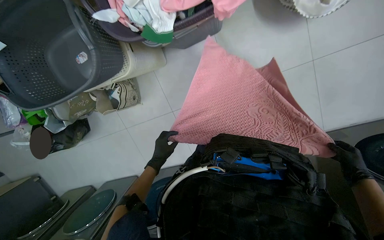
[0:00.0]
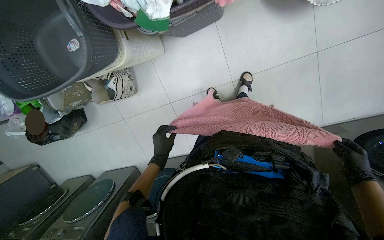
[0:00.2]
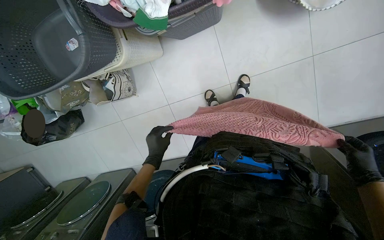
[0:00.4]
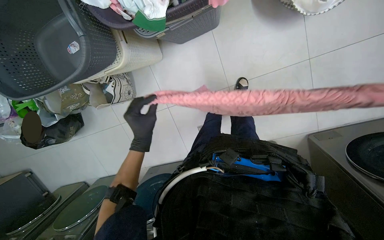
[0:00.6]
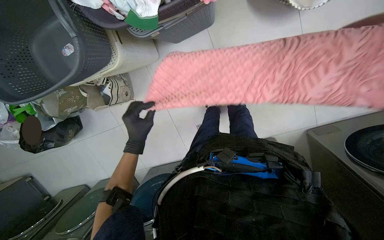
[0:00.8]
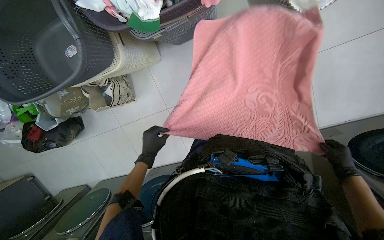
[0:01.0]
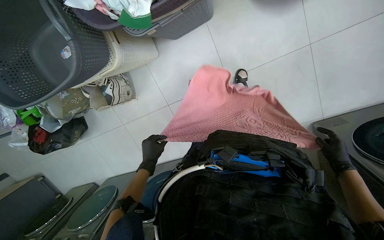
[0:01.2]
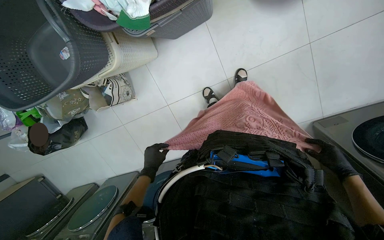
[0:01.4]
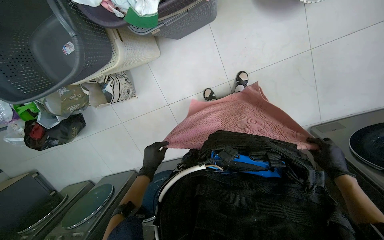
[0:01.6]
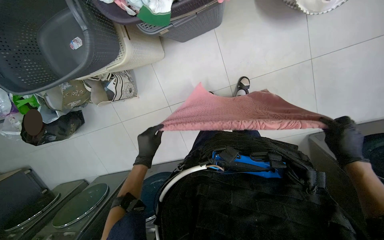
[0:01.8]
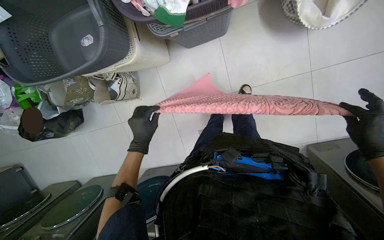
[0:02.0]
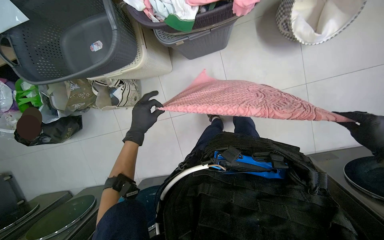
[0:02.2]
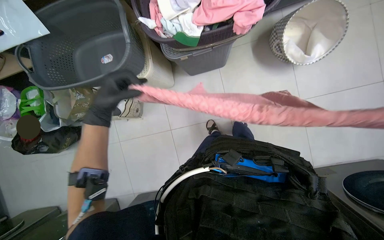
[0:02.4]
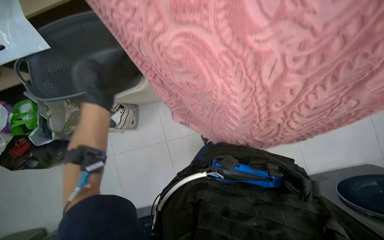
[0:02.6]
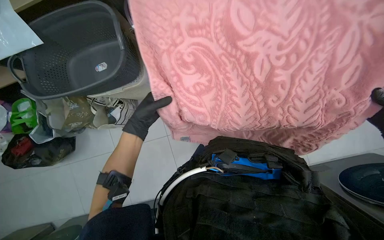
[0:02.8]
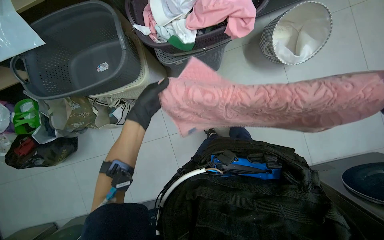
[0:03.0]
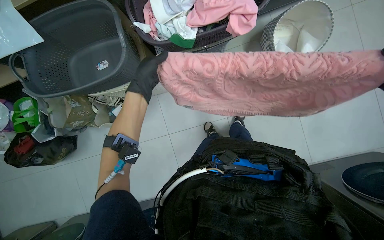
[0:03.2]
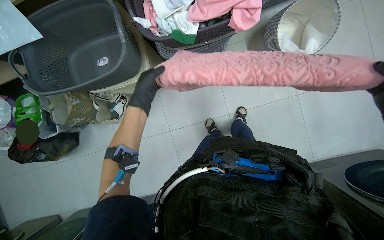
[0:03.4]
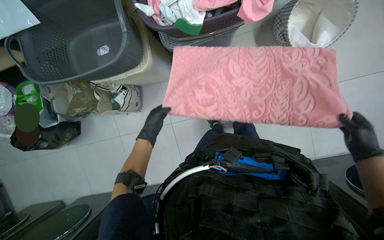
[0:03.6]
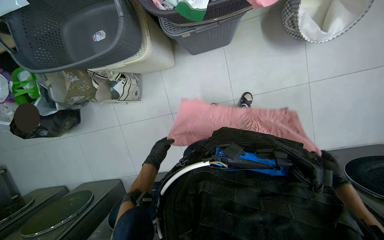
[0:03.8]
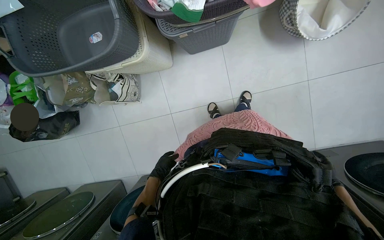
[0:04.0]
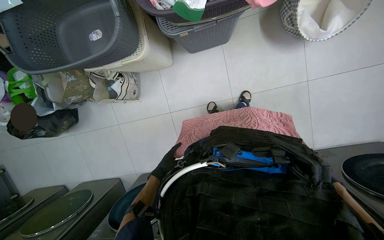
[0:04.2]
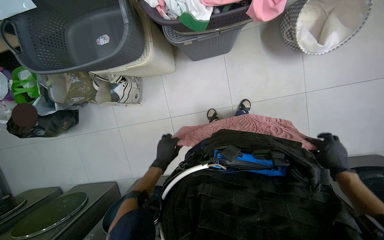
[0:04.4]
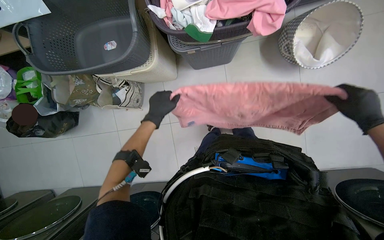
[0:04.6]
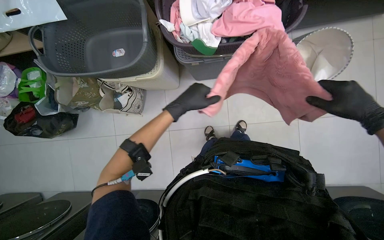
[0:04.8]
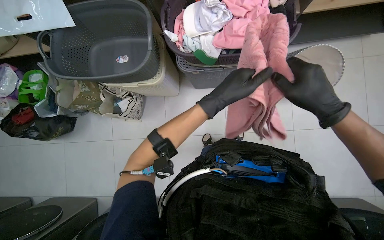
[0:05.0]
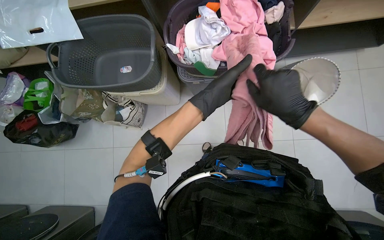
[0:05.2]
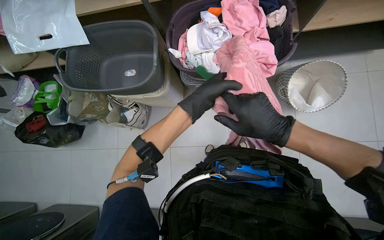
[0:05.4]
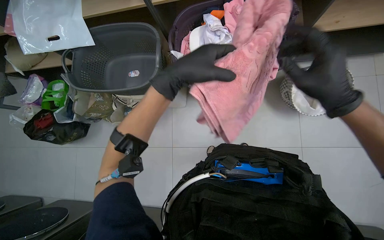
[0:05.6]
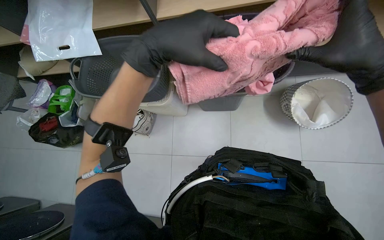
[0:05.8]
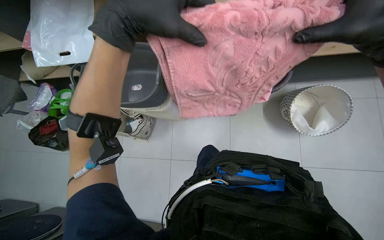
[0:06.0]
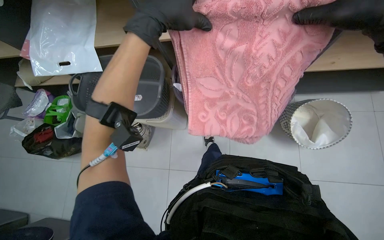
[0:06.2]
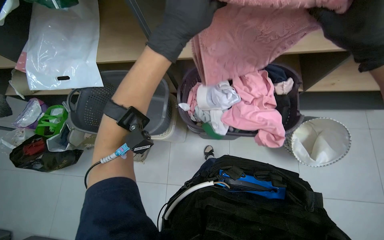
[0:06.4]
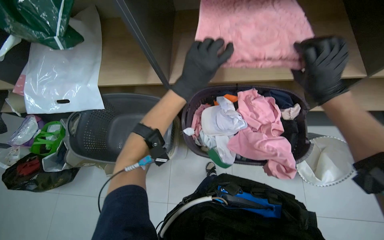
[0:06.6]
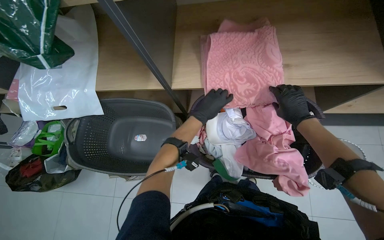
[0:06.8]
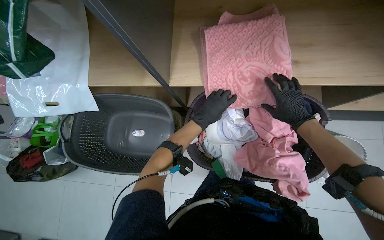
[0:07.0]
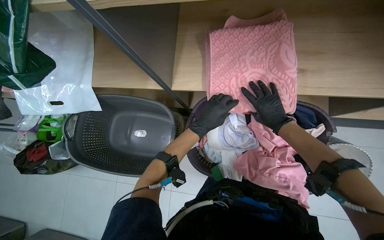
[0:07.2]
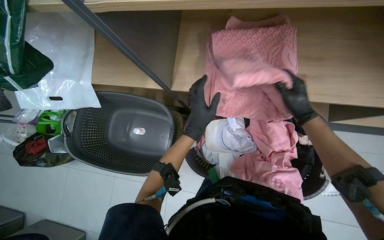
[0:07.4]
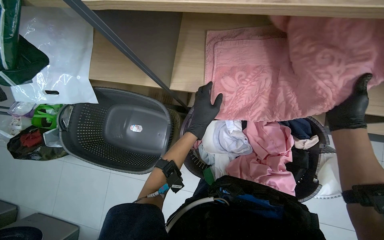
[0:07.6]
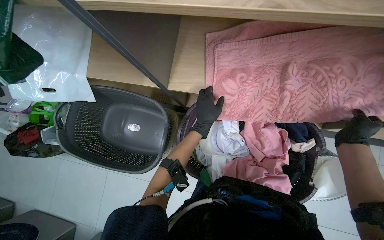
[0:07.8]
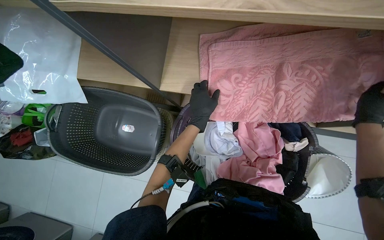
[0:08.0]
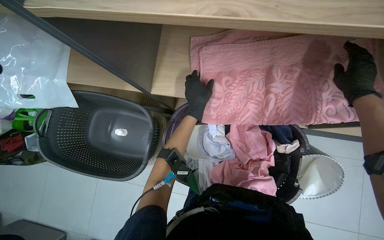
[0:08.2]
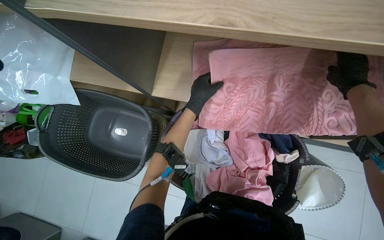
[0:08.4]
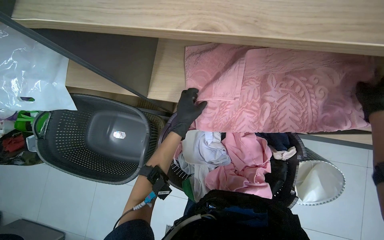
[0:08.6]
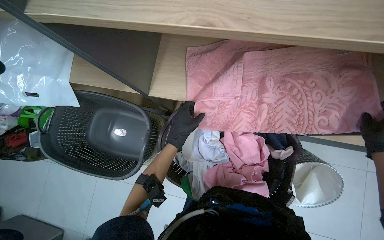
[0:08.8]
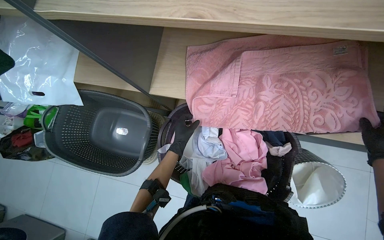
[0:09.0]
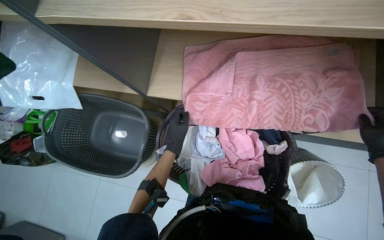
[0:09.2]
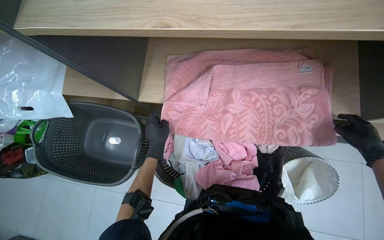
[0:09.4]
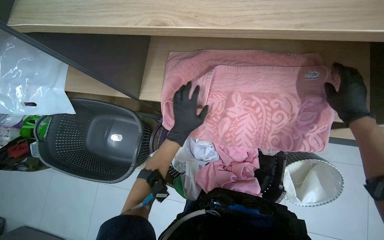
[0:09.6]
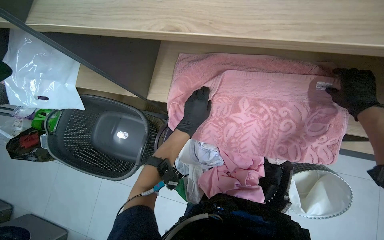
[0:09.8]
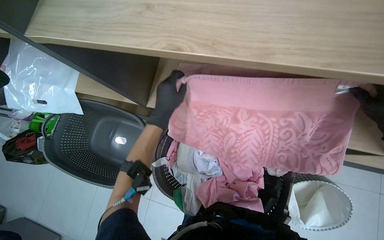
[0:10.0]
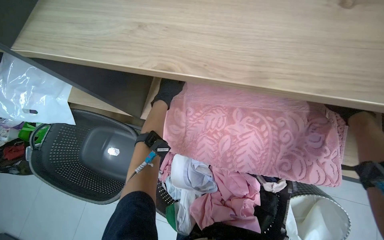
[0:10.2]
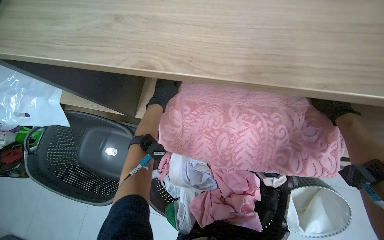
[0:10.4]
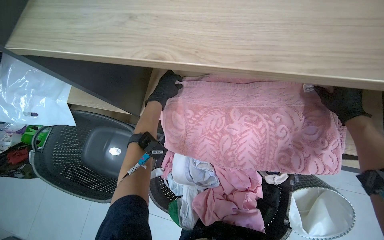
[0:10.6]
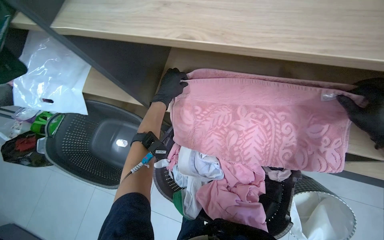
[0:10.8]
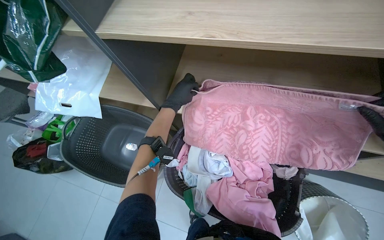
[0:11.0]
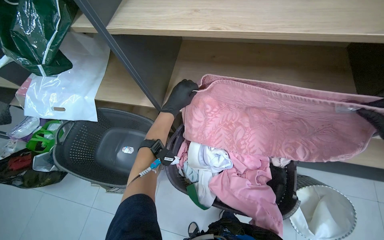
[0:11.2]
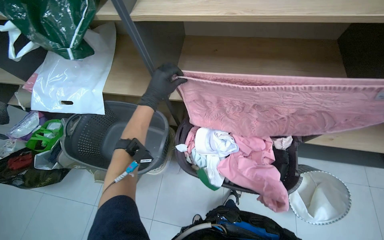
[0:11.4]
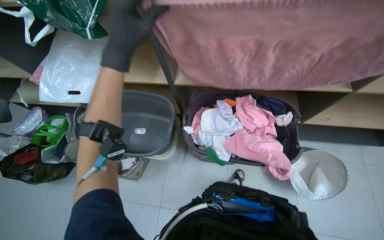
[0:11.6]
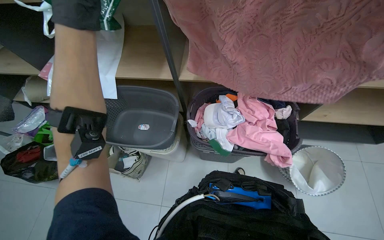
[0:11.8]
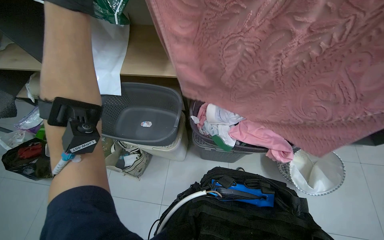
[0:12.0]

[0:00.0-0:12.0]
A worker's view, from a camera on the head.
Job: managing laundry.
The whole recording: Folding and organizing laundry. The worker folds and organizes various clothes, placing them into baskets, on shelves, and into bags.
0:00.0 to 0:01.6: The left hand travels nearer to the camera and back again, some 10 cm each way.
0:01.6 to 0:03.0: The view tilts roughly 20 degrees upward.
0:04.4 to 0:06.0: The view tilts approximately 20 degrees upward. The left hand travels up the picture and nearer to the camera by about 60 cm.
0:06.0 to 0:07.6: The left hand shifts about 35 cm farther from the camera.
0:09.0 to 0:10.4: The left hand travels up the picture by about 25 cm.
0:10.4 to 0:12.0: The camera travels roughly 50 cm.

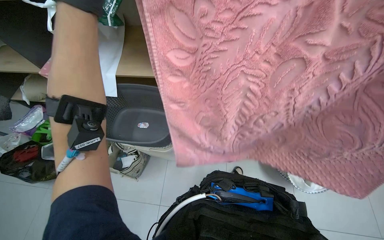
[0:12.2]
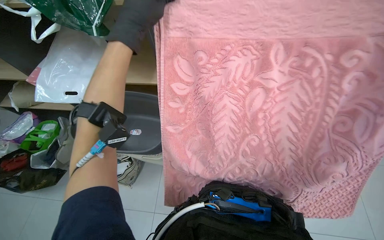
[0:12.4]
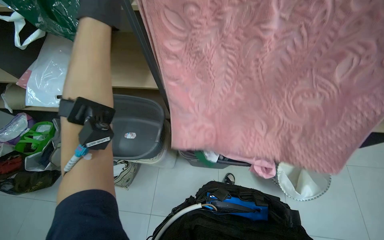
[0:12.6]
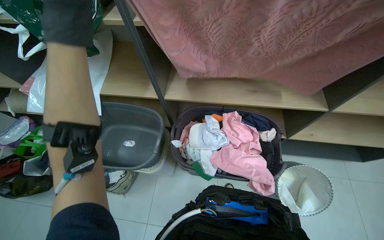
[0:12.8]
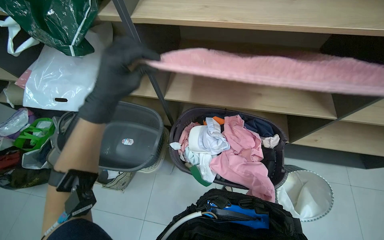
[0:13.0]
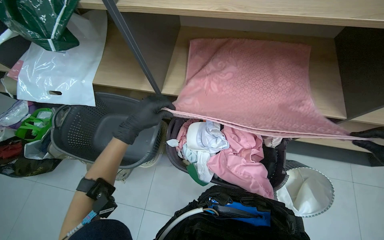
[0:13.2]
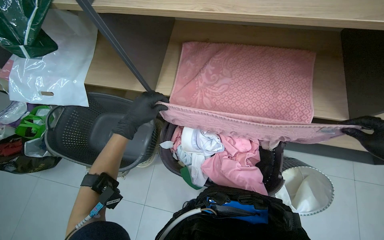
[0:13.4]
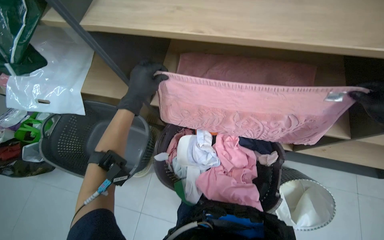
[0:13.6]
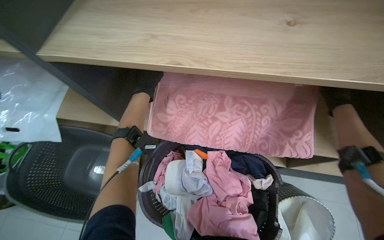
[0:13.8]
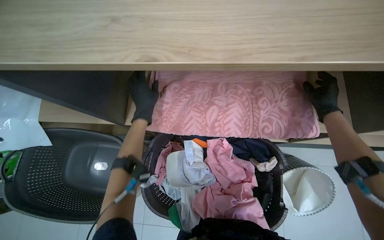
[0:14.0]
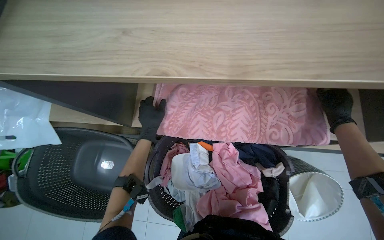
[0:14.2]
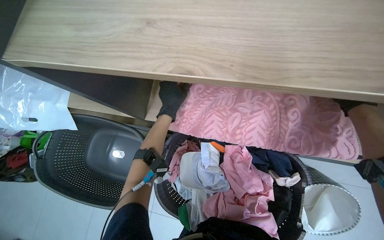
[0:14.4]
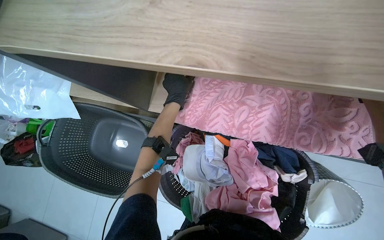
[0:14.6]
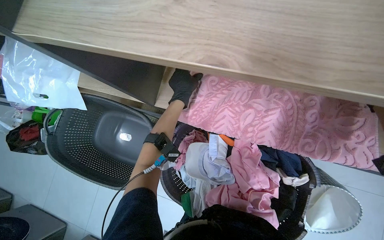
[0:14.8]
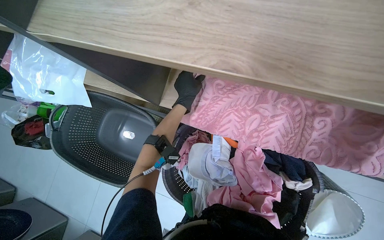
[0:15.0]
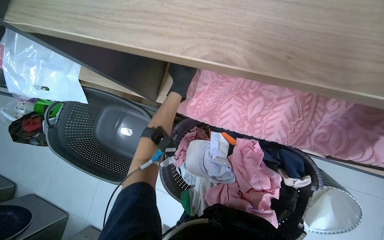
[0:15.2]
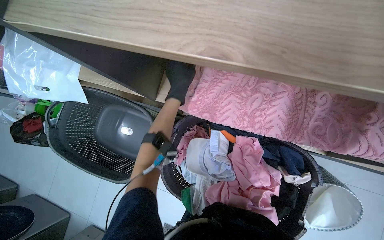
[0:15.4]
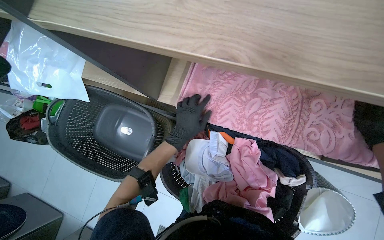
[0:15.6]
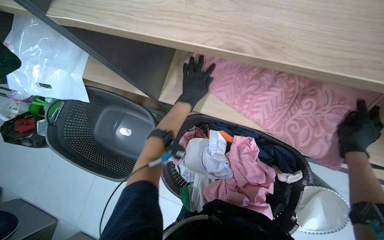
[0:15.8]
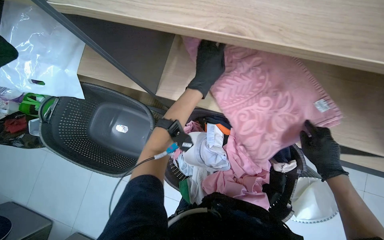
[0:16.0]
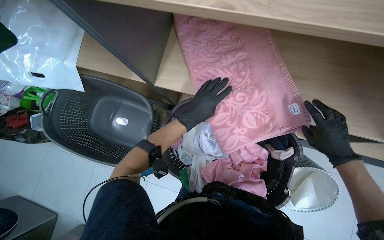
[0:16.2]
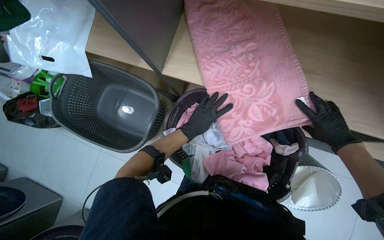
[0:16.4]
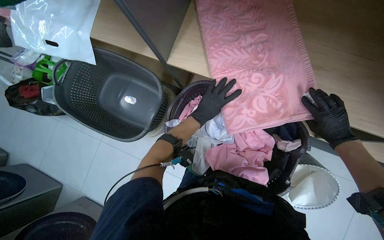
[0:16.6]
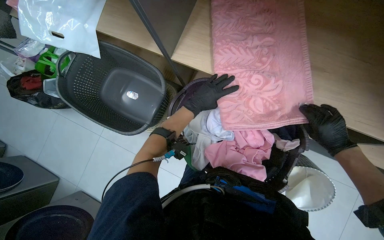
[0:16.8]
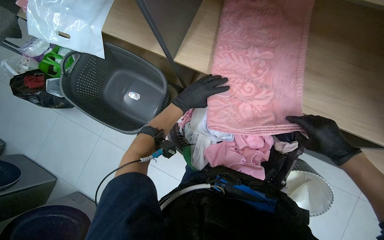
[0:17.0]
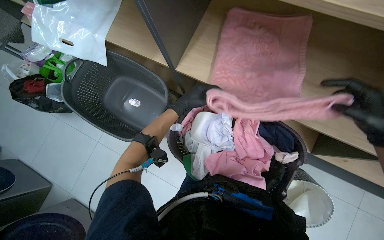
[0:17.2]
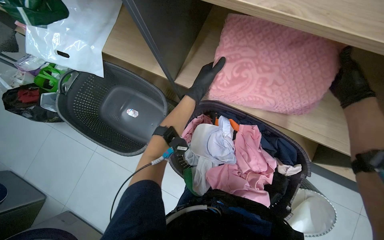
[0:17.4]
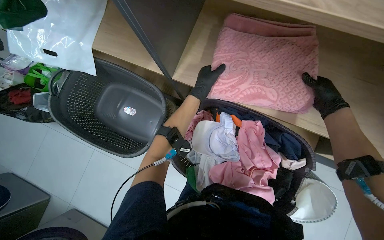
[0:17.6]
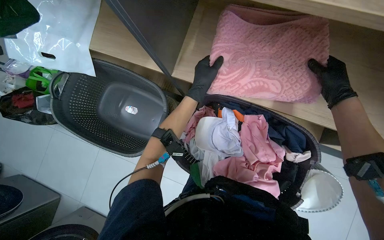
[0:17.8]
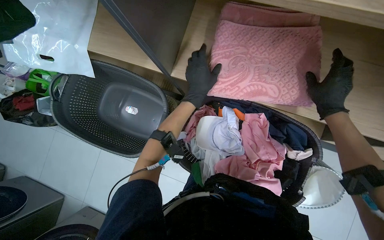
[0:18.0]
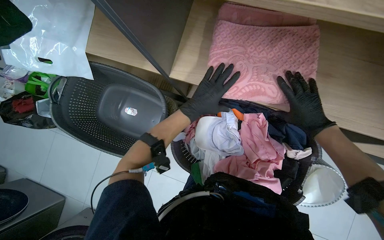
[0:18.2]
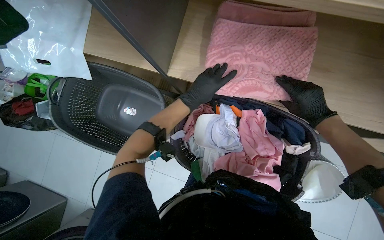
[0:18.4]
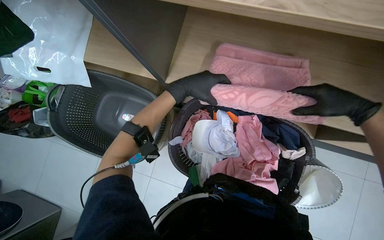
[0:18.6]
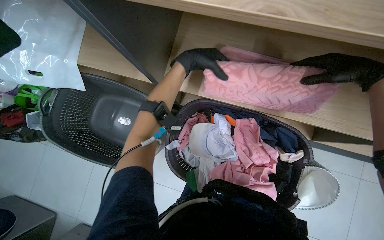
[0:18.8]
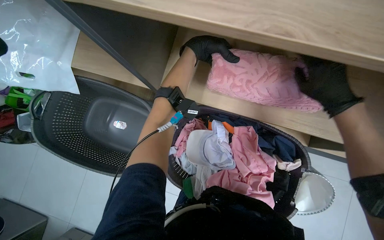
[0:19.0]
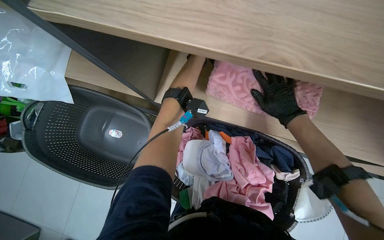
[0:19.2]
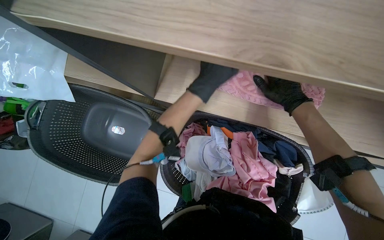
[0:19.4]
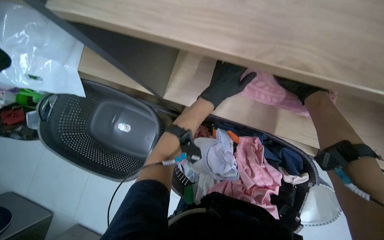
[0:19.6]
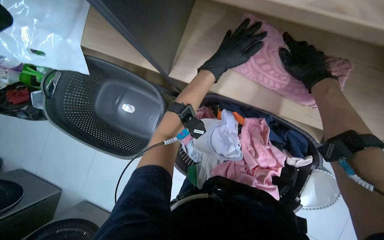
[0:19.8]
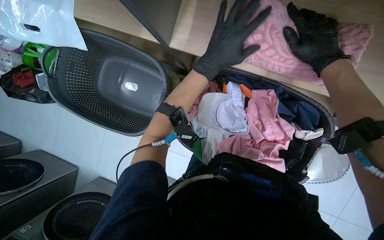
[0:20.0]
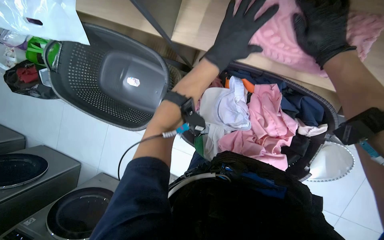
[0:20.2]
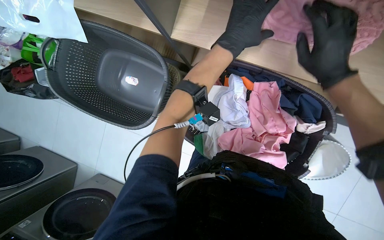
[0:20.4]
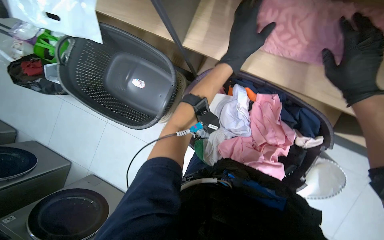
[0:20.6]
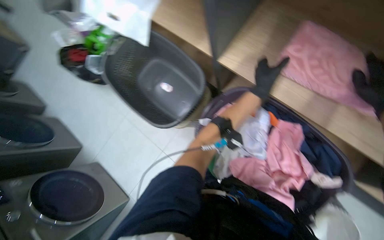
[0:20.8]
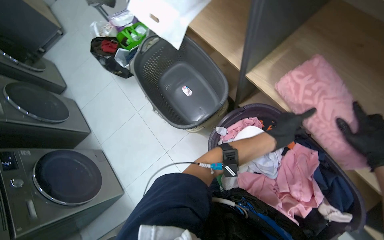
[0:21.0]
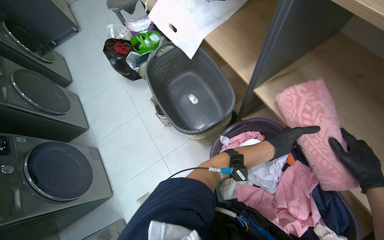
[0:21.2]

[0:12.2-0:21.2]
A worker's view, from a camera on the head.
Job: managing laundry.
The whole recording: Folding and organizing laundry. The worker folds and organizes various clothes, placing them into baskets, on shelves, and into bags.
0:12.2 to 0:13.8: The left hand travels farther from the camera by roughly 50 cm.
0:13.8 to 0:15.2: The wearer looks about 20 degrees further downward.
0:15.2 to 0:16.6: The left hand swings up and down the picture, approximately 15 cm each way, with 2 reversals.
0:16.6 to 0:18.2: The right hand goes approximately 10 cm to the left, and moves some 20 cm up the picture and comes back.
0:18.2 to 0:19.8: Both hands move up the picture, approximately 15 cm.
0:19.8 to 0:21.2: The scene turns about 35 degrees clockwise in the picture.
